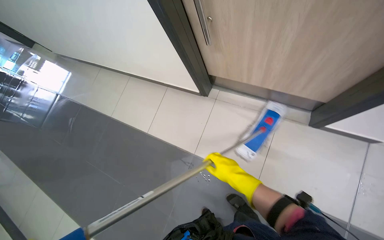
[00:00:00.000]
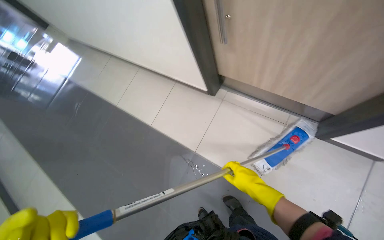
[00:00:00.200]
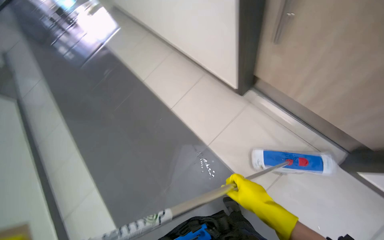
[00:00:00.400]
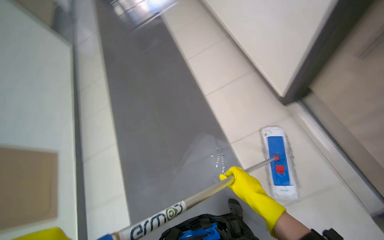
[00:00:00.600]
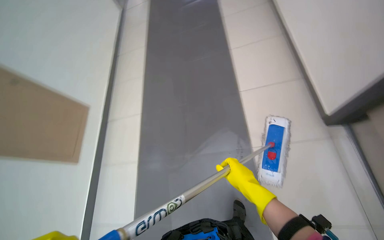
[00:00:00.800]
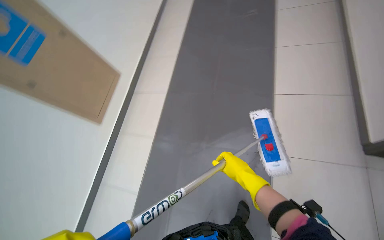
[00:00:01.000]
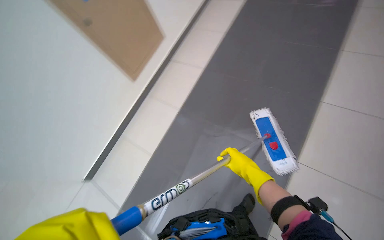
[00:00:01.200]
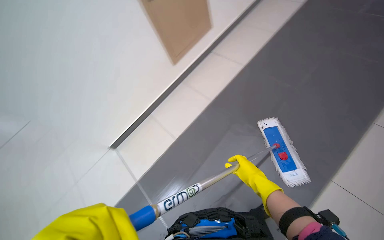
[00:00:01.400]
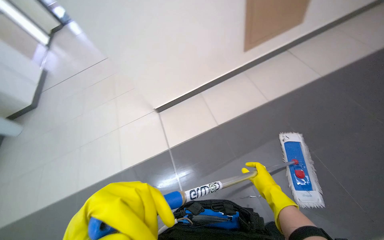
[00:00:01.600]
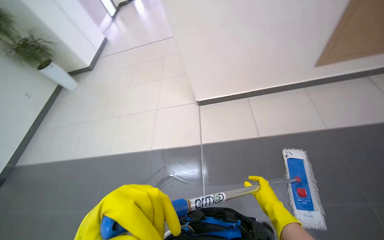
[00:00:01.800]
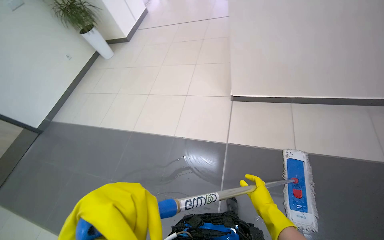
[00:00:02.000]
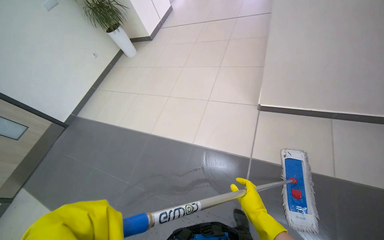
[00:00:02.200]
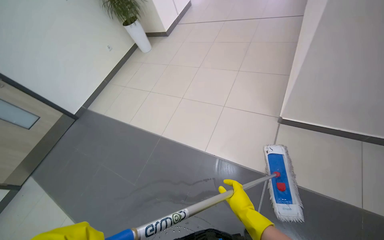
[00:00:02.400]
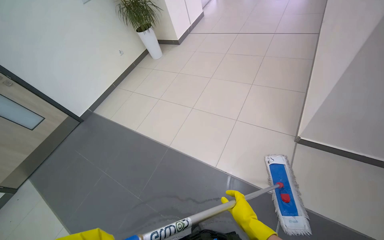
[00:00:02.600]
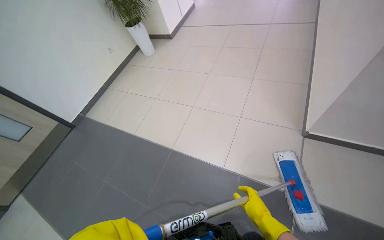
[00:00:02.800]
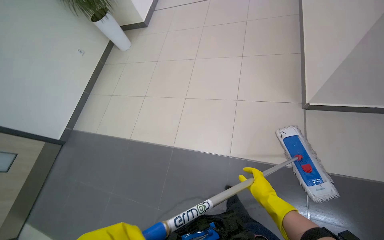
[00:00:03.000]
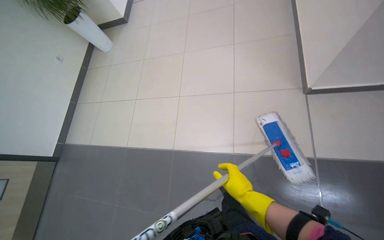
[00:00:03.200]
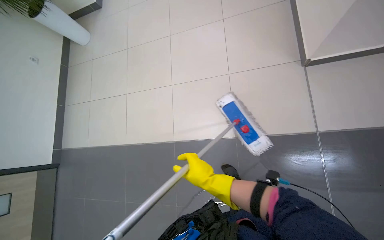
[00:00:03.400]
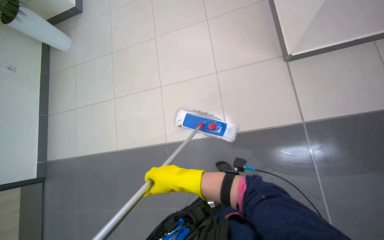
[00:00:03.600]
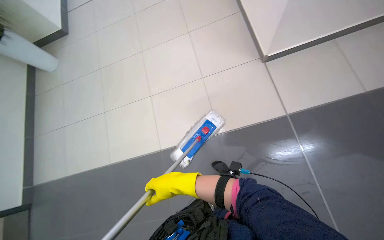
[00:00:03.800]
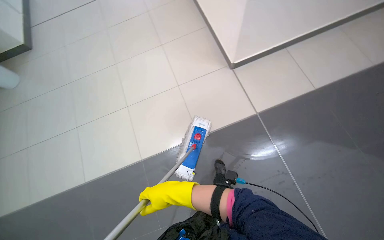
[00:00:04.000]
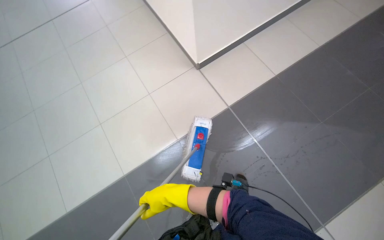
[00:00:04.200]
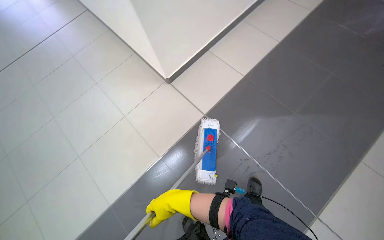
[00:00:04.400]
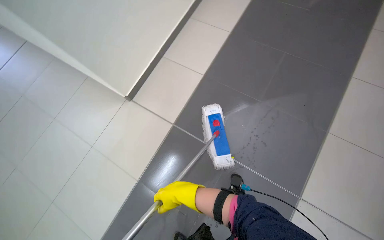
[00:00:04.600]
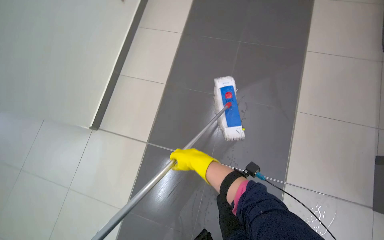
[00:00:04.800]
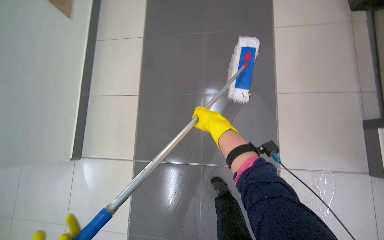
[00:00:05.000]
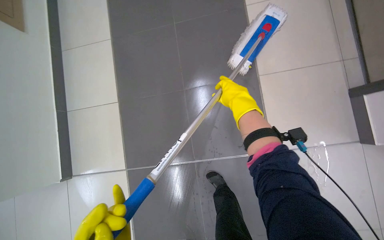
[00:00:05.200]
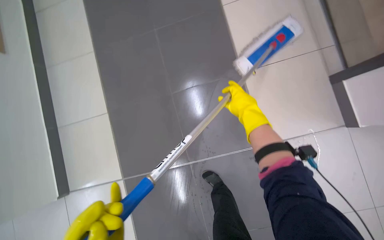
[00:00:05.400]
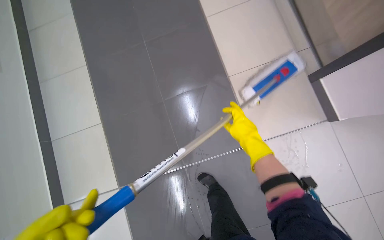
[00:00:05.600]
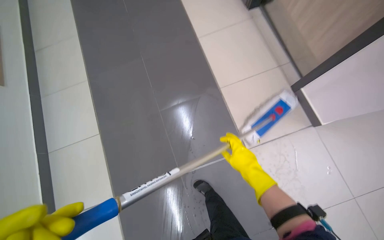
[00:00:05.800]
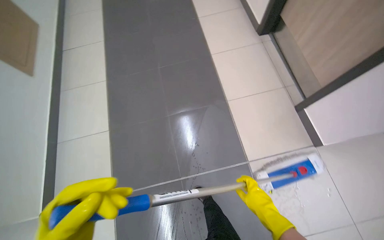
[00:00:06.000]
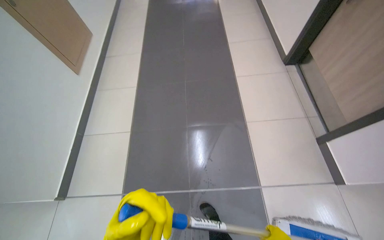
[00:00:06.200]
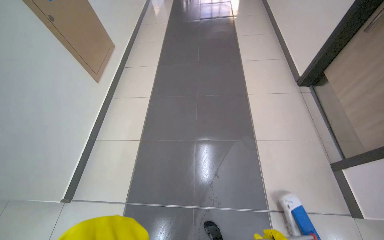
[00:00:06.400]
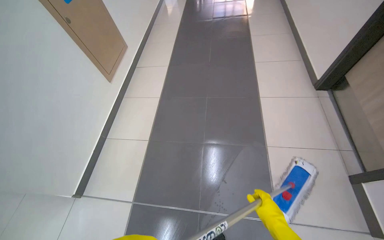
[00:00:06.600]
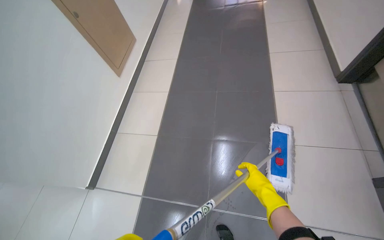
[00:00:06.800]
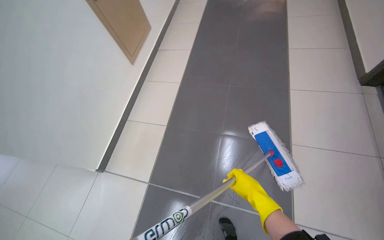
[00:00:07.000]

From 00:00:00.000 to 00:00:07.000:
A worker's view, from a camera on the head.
Job: preparing cleaning supplies.
The whole recording: Preparing mop for cleaning. The worker dips and wrings the mop in the cleaning cart bucket.
From 00:00:00.000 to 00:00:01.400: The wearer looks roughly 80 degrees further to the left.
From 00:00:02.800 to 00:00:04.200: The head turns to the right by about 50 degrees.
From 00:00:04.200 to 00:00:05.600: The camera is carried some 90 cm. The wearer looks approximately 75 degrees further to the right.
From 00:00:05.600 to 00:00:07.000: The wearer looks some 30 degrees further to the left. The wearer looks roughly 15 degrees further upward.

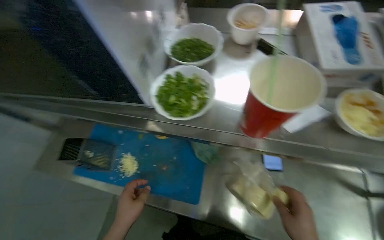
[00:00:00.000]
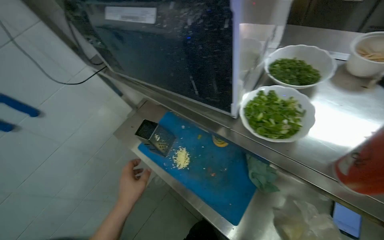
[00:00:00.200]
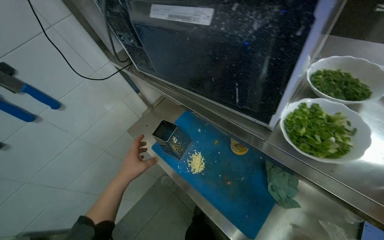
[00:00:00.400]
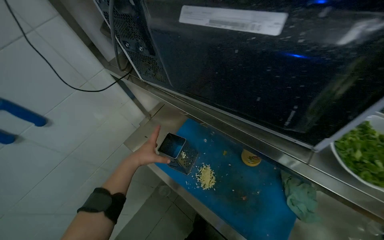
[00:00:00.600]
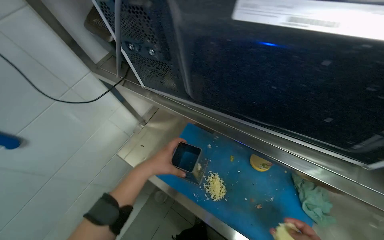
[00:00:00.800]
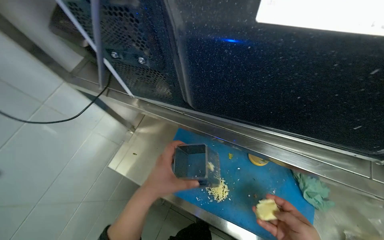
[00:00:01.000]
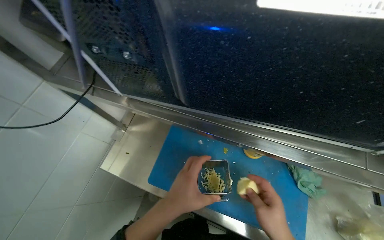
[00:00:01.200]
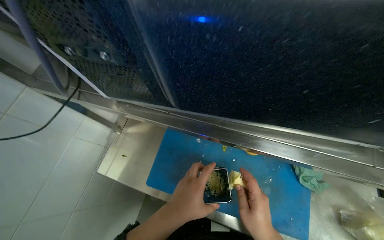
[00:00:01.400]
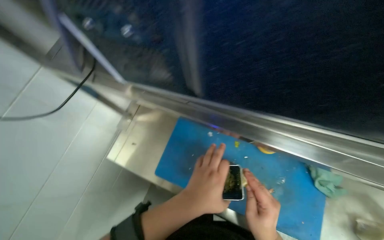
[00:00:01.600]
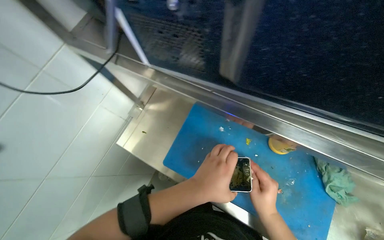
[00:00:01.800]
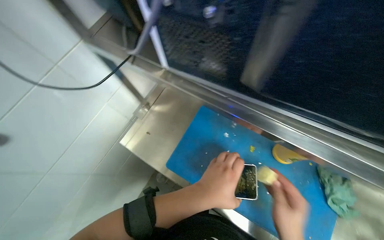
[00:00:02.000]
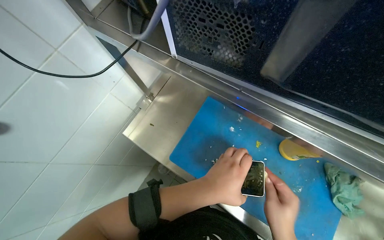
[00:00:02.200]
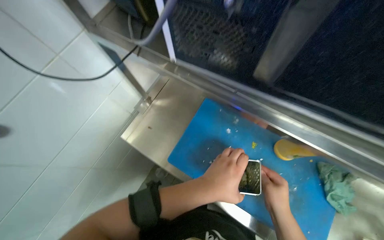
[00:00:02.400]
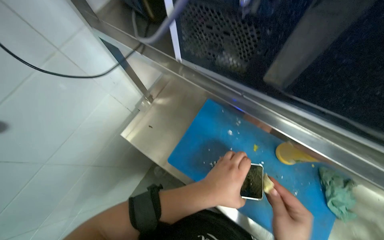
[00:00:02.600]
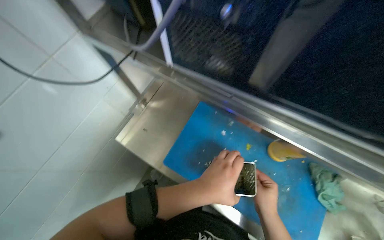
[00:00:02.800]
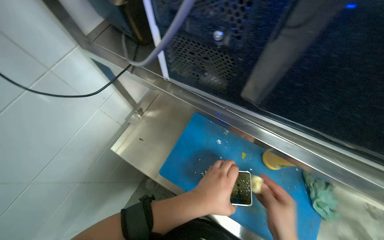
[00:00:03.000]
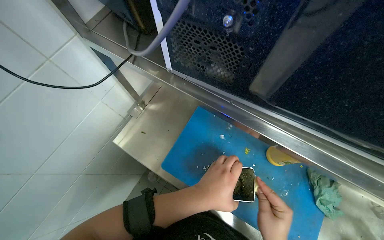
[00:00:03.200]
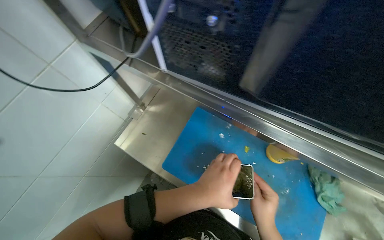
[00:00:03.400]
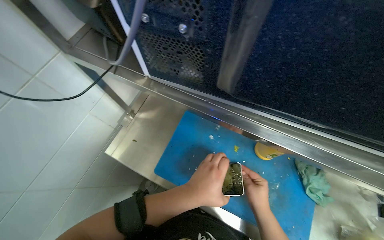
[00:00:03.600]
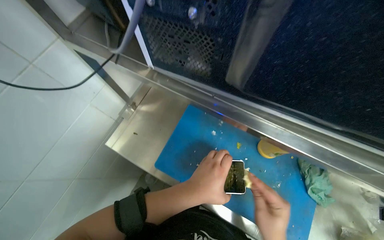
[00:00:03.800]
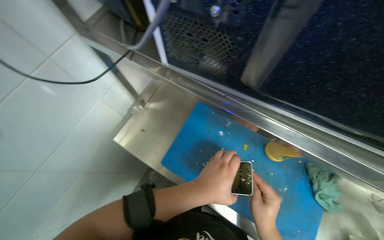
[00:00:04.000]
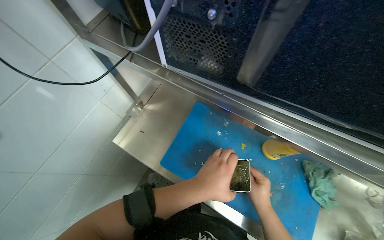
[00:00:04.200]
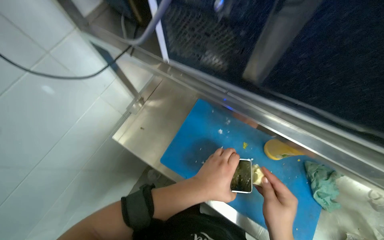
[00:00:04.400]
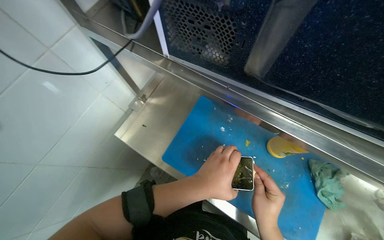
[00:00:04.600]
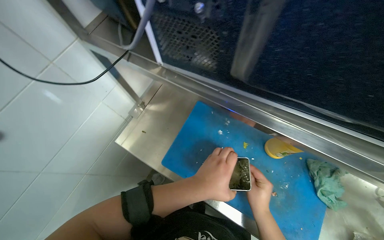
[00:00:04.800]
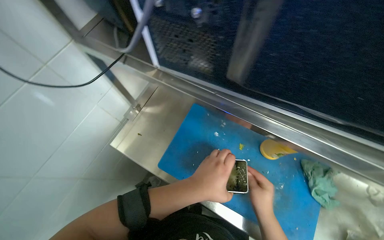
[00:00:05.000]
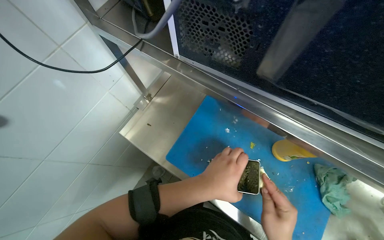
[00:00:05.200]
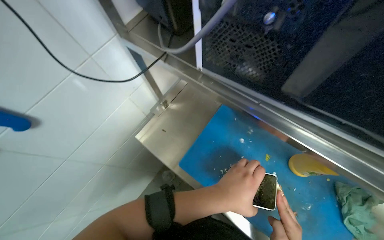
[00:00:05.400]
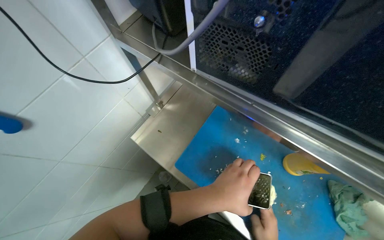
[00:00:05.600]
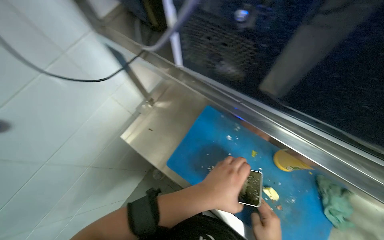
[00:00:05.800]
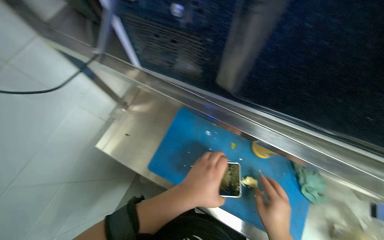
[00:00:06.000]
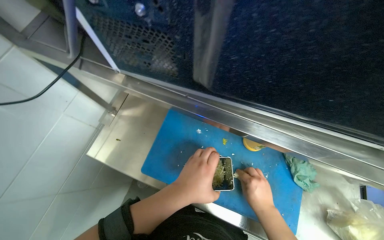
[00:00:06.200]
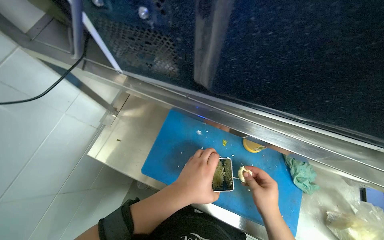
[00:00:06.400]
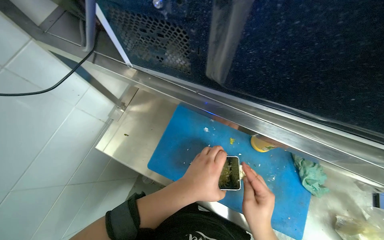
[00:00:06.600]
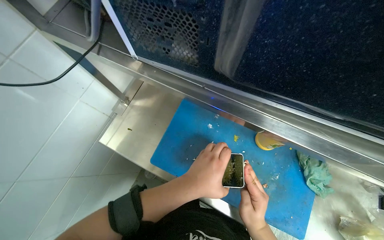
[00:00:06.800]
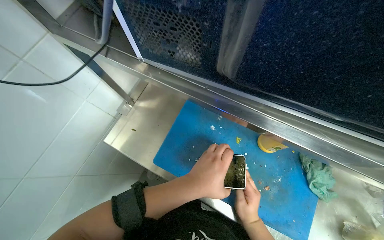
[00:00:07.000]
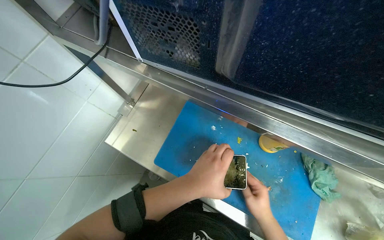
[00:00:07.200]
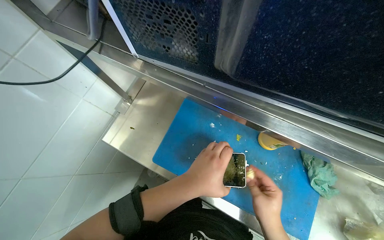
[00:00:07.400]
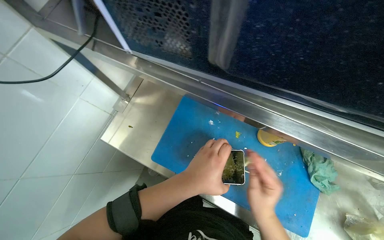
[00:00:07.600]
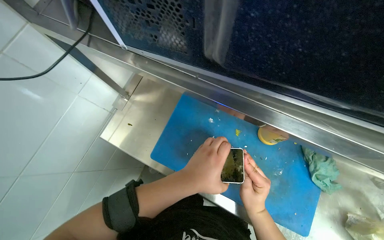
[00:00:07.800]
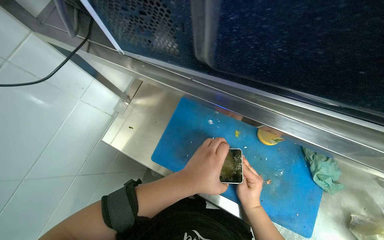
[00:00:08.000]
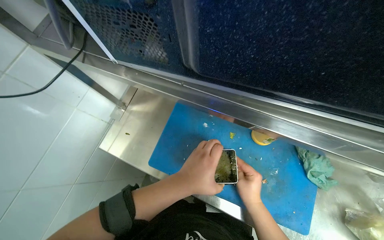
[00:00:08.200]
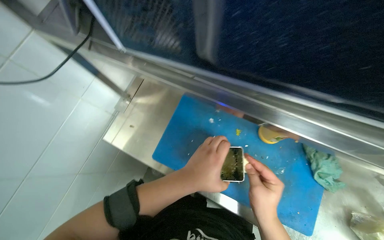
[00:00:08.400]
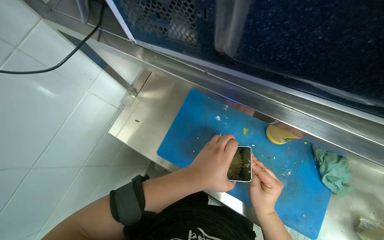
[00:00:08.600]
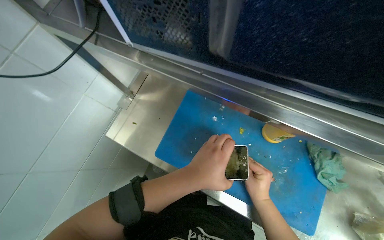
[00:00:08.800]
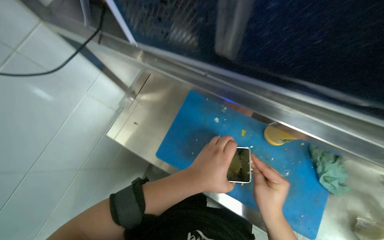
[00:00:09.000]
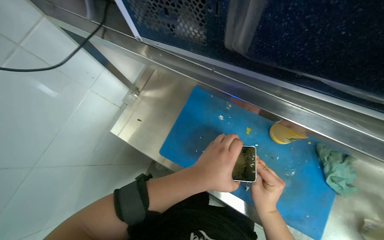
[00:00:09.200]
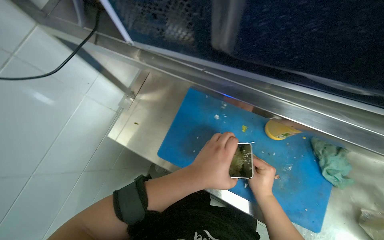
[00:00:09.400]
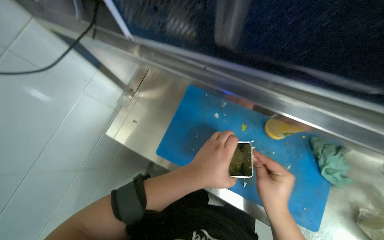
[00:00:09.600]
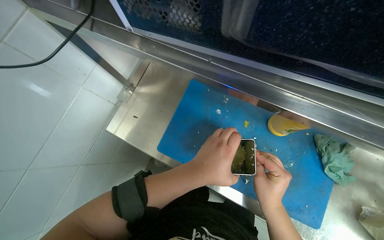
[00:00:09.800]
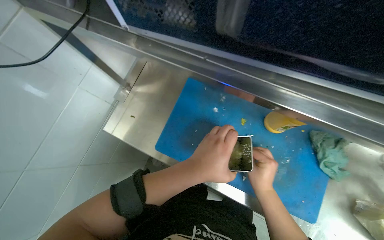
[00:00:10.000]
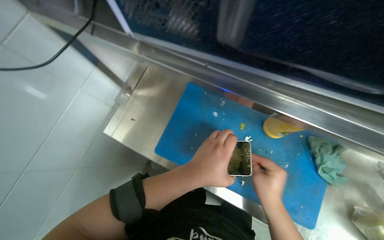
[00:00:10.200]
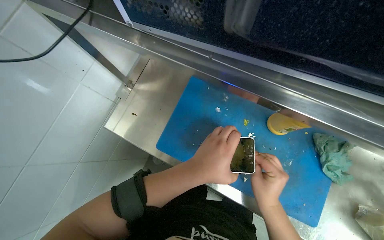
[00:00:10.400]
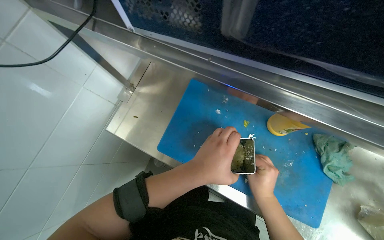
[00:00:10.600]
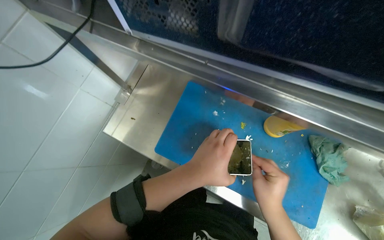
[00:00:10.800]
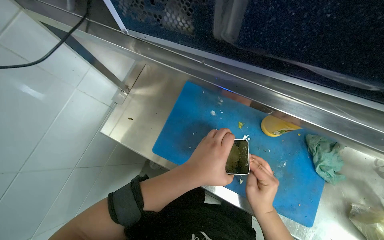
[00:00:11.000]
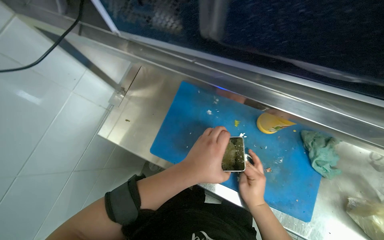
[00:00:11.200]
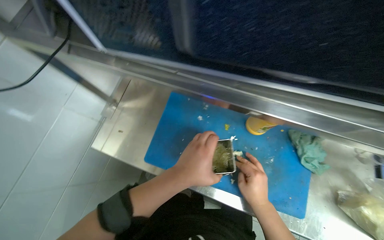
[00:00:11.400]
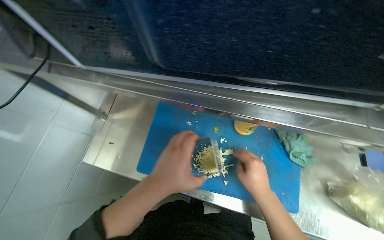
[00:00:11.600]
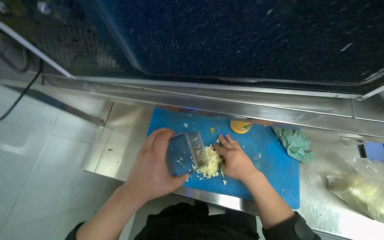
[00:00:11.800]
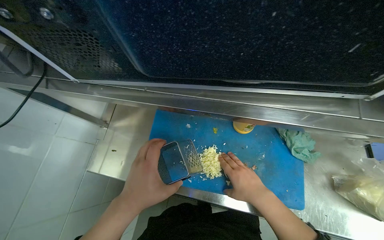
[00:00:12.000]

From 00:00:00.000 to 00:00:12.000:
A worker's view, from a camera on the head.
Job: preparing food.
The whole recording: Grating cheese for cooking. The worker grates blocks of cheese on a cutting board.
From 00:00:00.000 to 00:00:01.600: The head travels about 40 cm.
From 00:00:01.600 to 00:00:03.000: The hands make small movements and keep their place.
From 00:00:06.000 to 00:00:07.600: The hands work in one place, with small movements.
From 00:00:07.600 to 00:00:09.000: The right hand goes nearer and farther, some 10 cm each way, reversing 3 times.
From 00:00:09.000 to 00:00:10.400: The hands stay close to where they were, moving slightly.
